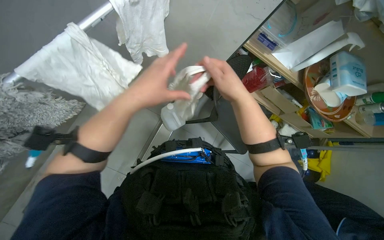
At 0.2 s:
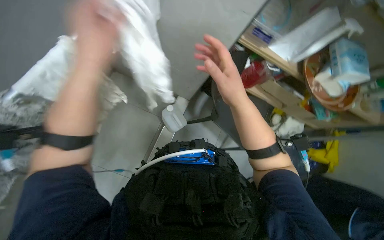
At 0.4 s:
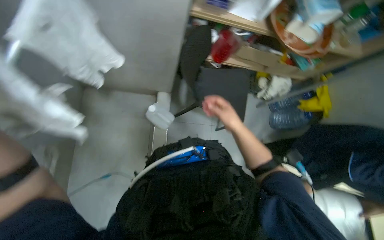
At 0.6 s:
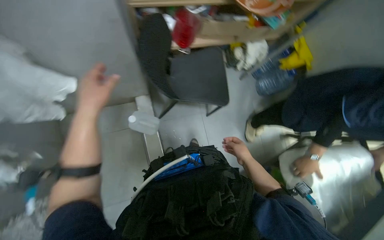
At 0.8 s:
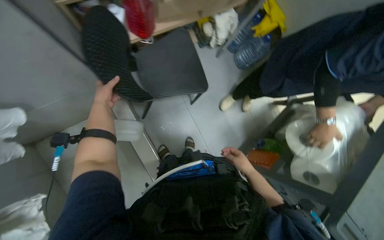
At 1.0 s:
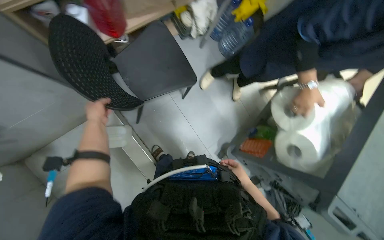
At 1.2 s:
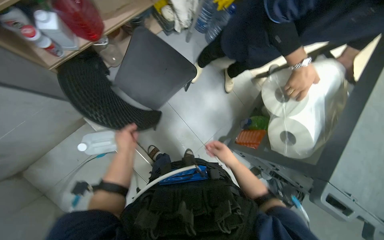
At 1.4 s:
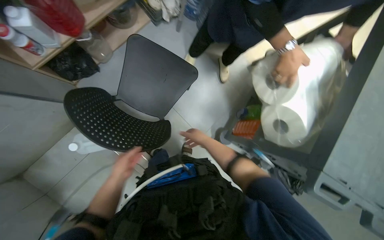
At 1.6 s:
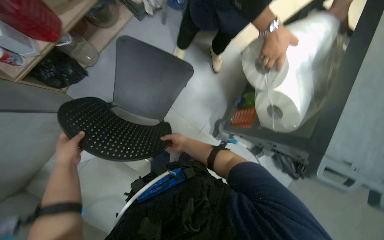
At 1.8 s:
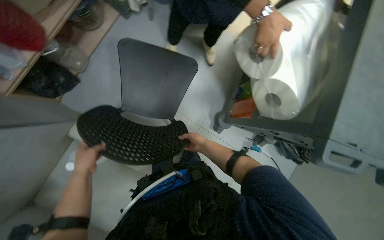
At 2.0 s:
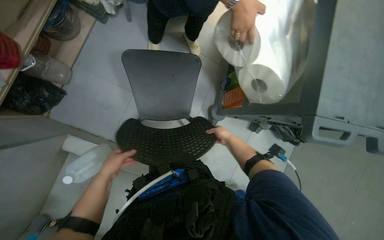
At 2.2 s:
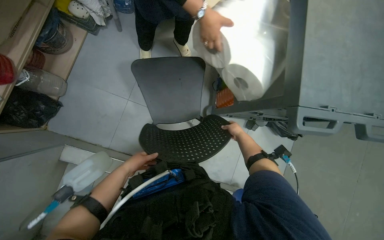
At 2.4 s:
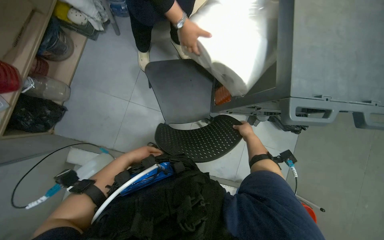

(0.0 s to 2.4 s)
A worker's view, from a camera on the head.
Job: preparing cleaning supplies.
The whole recording: Transferring cleaning cloths between buckets. The worker transfers small white cleaning cloths from a blue bucket to a red bucket.
0.0 s - 1.2 s: The camera pitches downward, by some 20 degrees. The scene turns roughly 70 degrees counterclockwise in the picture.
1.2 s - 2.4 s: The scene turns roughly 30 degrees counterclockwise in the picture. The right hand shifts roughly 15 cm farther from the camera, and travels to the left and back again, approximately 10 cm each way.

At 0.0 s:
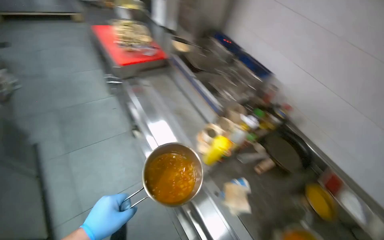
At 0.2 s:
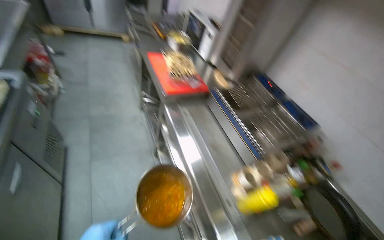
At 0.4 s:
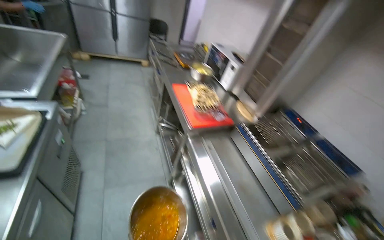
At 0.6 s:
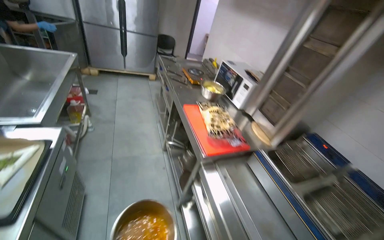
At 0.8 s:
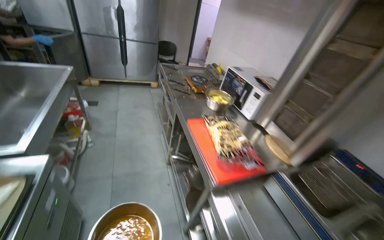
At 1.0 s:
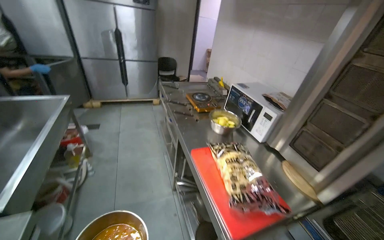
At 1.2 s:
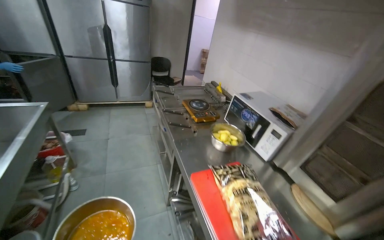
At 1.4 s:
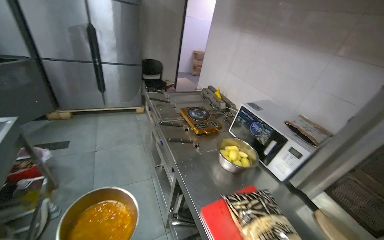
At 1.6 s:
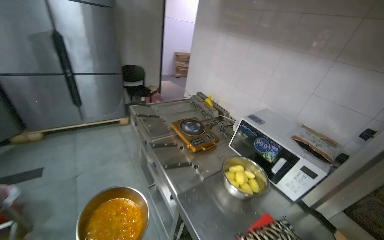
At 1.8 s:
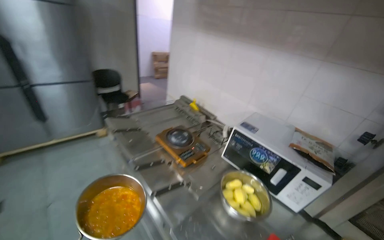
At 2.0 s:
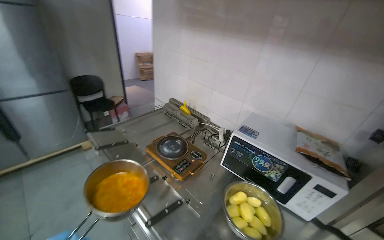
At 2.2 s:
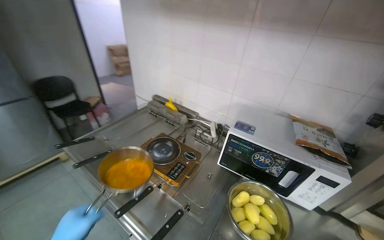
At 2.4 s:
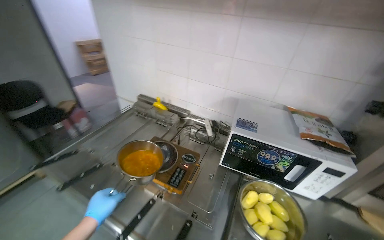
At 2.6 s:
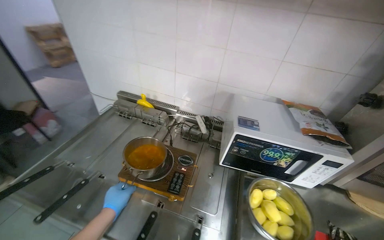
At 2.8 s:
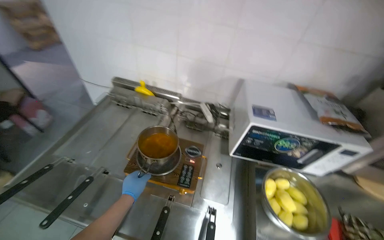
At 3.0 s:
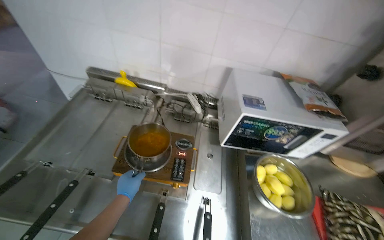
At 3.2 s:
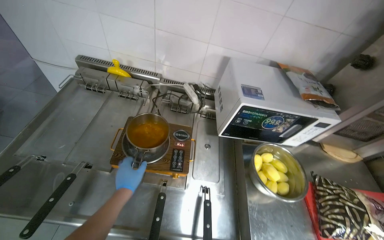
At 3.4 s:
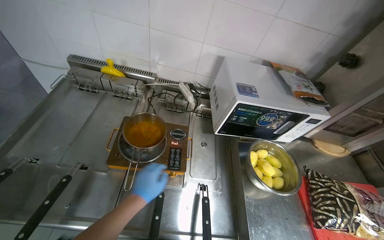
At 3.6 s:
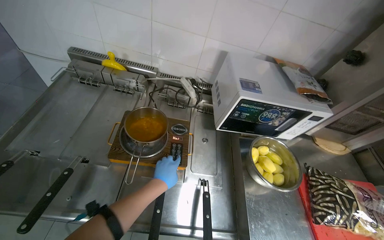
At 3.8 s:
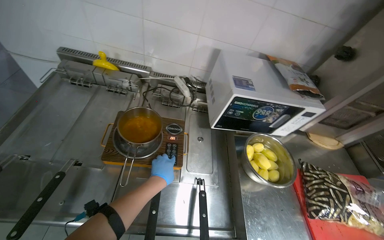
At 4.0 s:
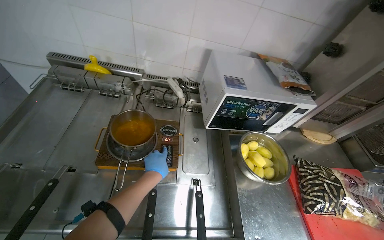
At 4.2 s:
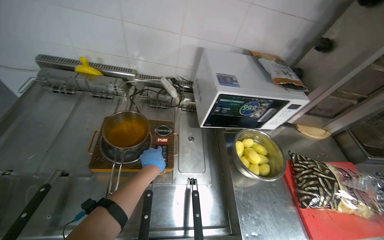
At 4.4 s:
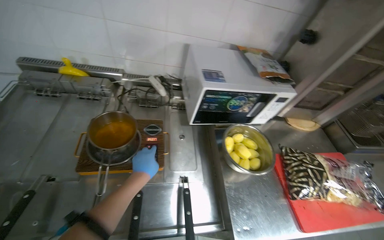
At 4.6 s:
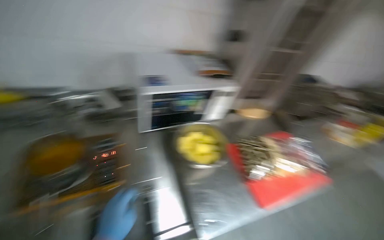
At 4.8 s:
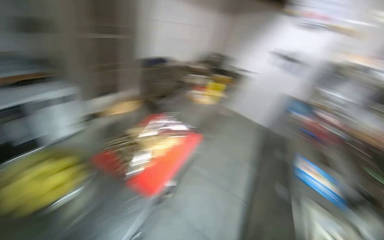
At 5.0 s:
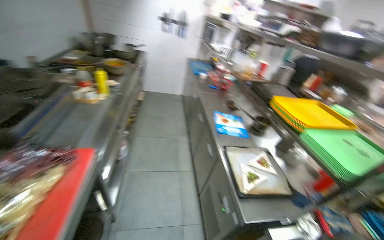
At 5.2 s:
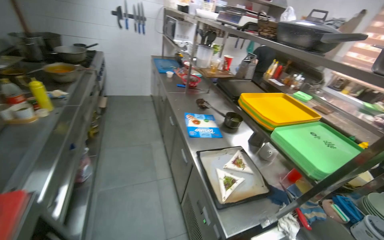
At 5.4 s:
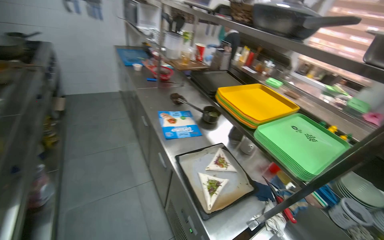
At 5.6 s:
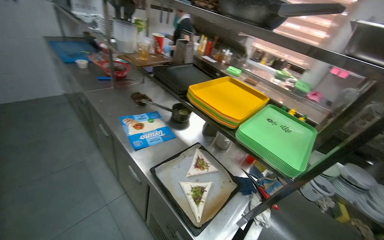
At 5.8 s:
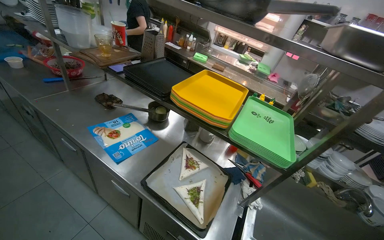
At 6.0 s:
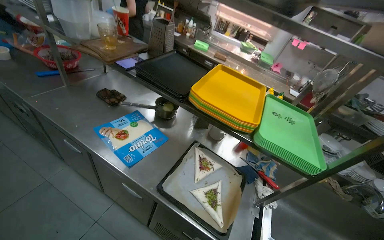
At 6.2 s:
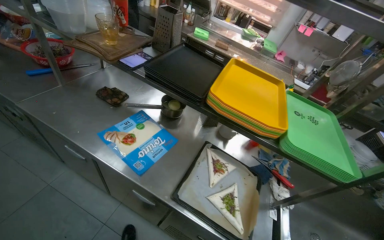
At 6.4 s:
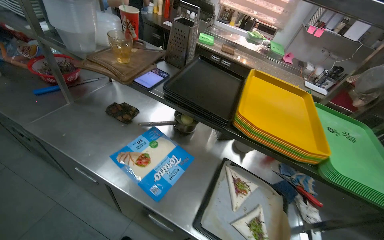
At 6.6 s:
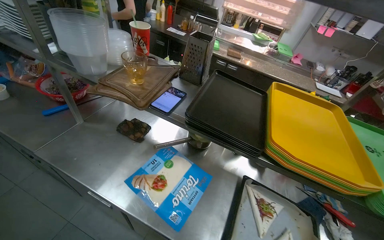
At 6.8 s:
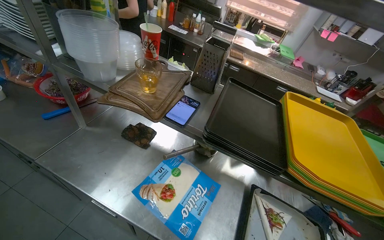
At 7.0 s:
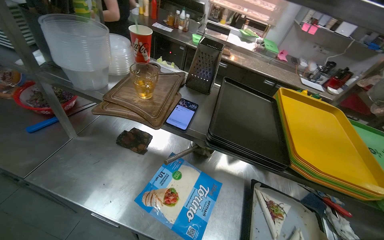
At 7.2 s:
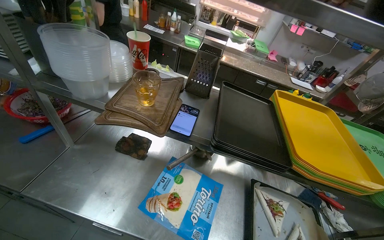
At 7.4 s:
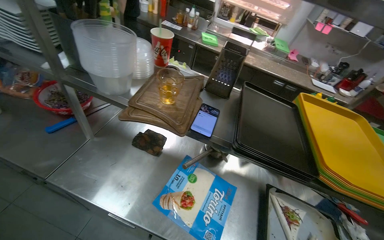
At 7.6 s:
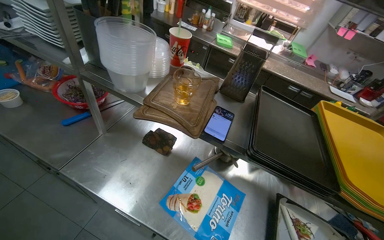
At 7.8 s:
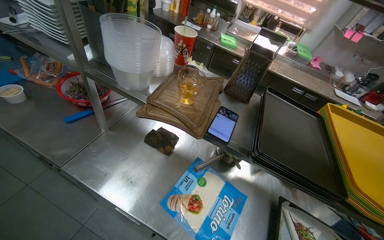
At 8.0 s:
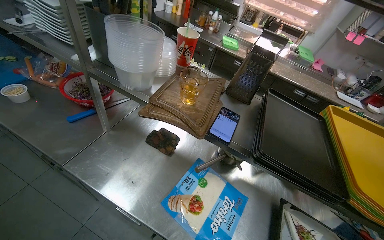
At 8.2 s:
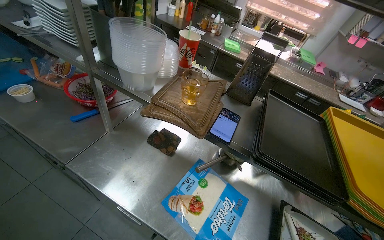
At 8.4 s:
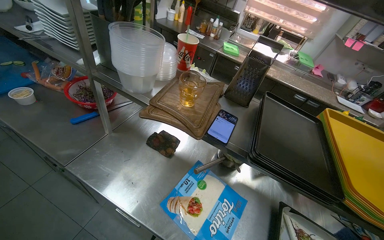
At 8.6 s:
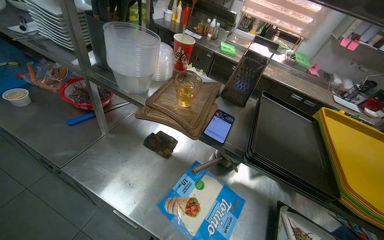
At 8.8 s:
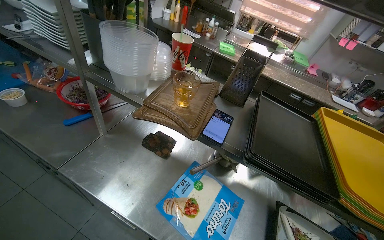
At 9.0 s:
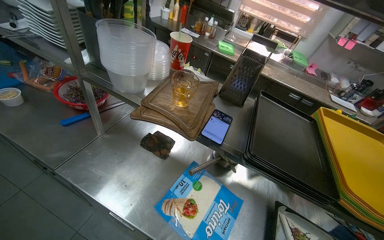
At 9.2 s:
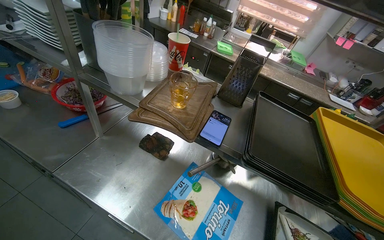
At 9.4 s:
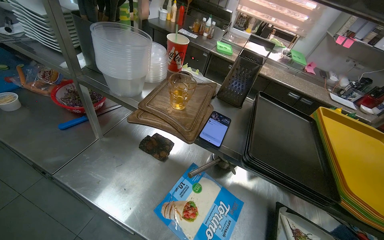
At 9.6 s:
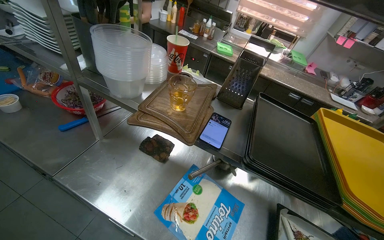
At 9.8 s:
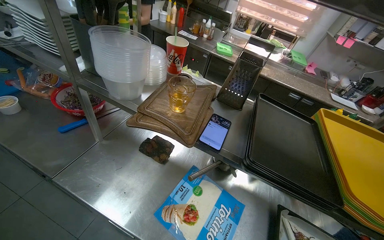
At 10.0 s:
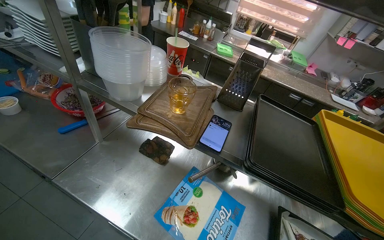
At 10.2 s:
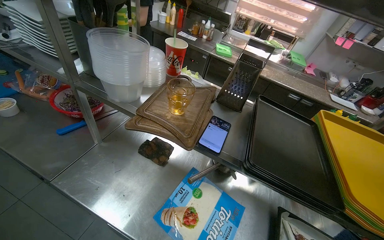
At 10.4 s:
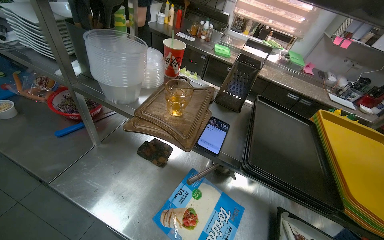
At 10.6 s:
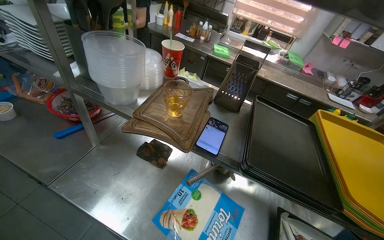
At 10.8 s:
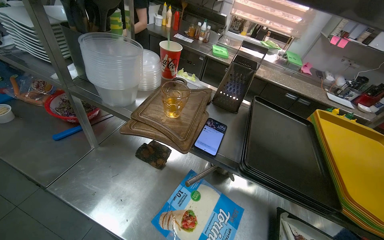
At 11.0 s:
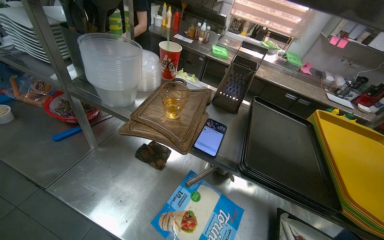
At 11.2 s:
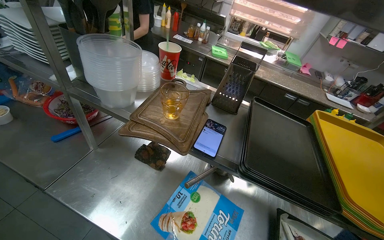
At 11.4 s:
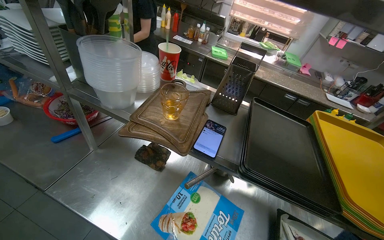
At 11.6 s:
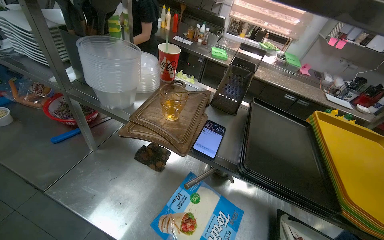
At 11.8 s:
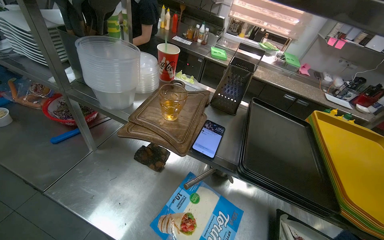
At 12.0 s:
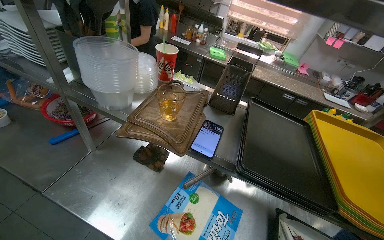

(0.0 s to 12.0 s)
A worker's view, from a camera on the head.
Job: preparing food.
The whole recording: Transferring rice from dish to another dish. The worker takes the meal from the gas stove and transfers the white rice from one dish into another dish.
0.0 s - 1.6 s: The camera is carried roughly 1.5 m. The wearer looks roughly 20 degrees further upward.
1.6 s - 3.0 s: The camera travels roughly 70 cm. The wearer looks approximately 50 degrees further to the right. The camera pitches downward, by about 25 degrees.
3.0 s - 4.4 s: The left hand heads to the right, covering about 15 cm.
4.4 s - 6.0 s: The camera is carried about 1 m. The head rotates some 120 degrees to the right. The camera pitches downward, by some 25 degrees.
6.0 s - 7.6 s: The camera travels roughly 60 cm.

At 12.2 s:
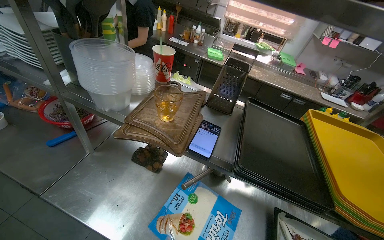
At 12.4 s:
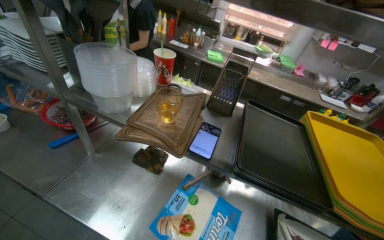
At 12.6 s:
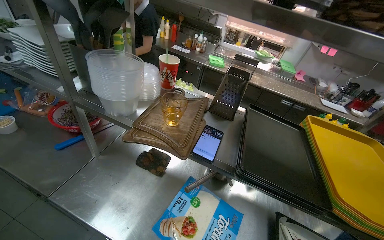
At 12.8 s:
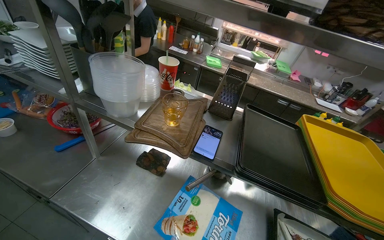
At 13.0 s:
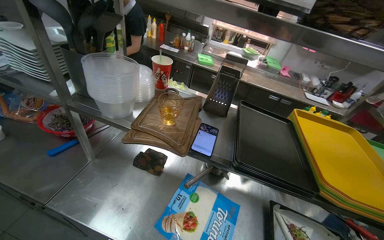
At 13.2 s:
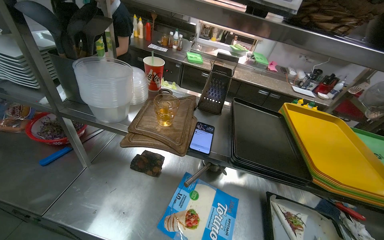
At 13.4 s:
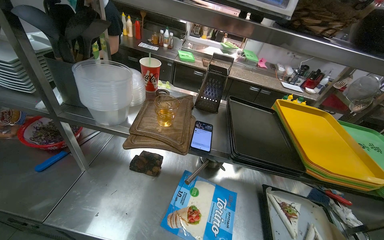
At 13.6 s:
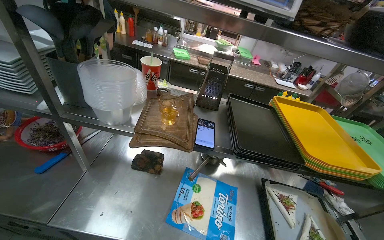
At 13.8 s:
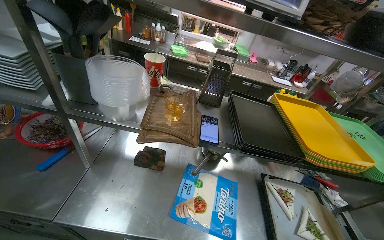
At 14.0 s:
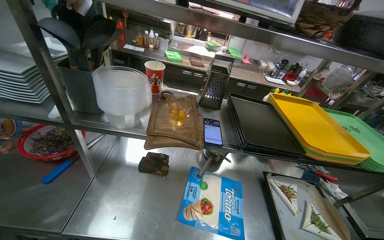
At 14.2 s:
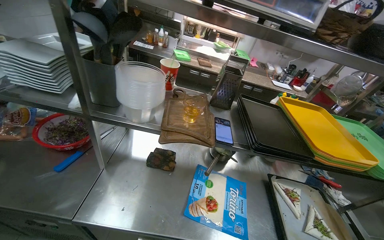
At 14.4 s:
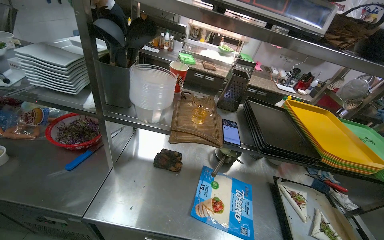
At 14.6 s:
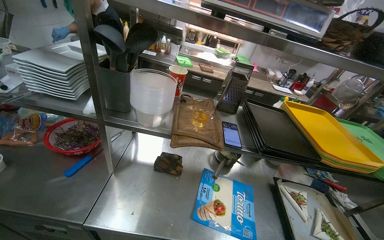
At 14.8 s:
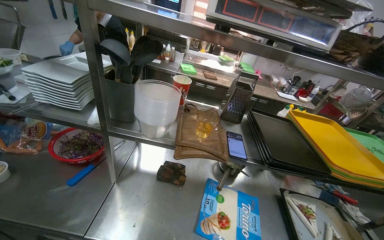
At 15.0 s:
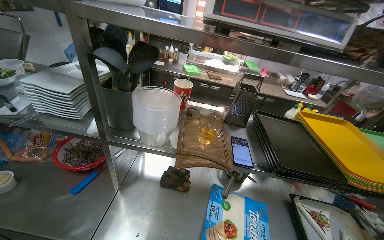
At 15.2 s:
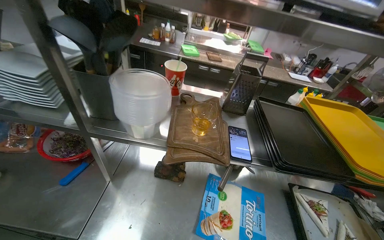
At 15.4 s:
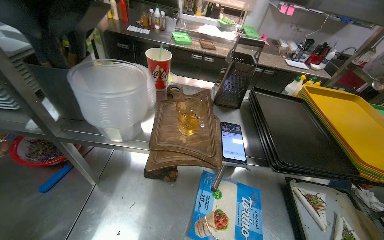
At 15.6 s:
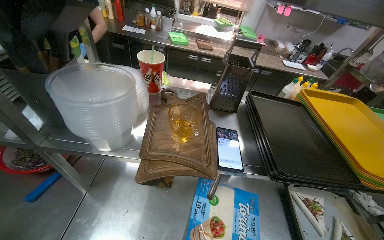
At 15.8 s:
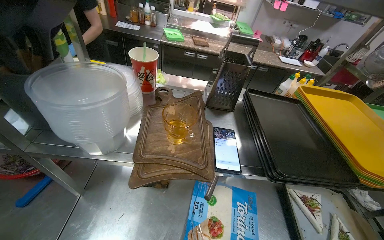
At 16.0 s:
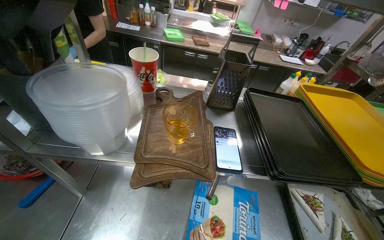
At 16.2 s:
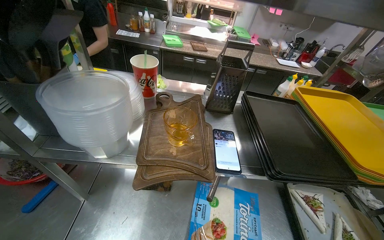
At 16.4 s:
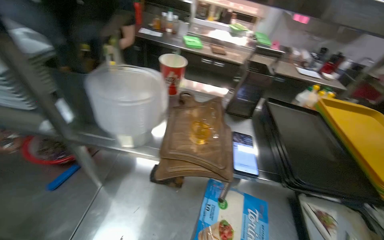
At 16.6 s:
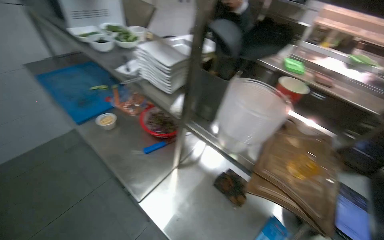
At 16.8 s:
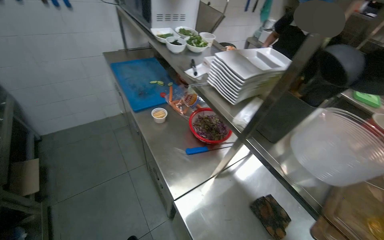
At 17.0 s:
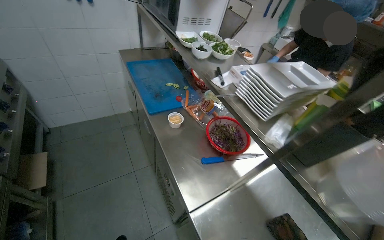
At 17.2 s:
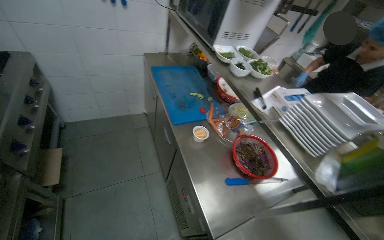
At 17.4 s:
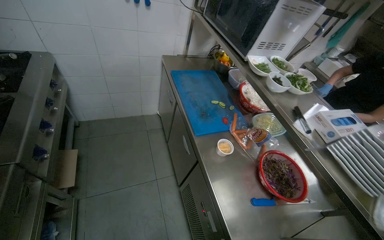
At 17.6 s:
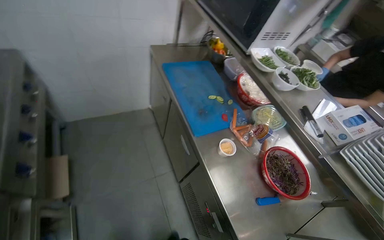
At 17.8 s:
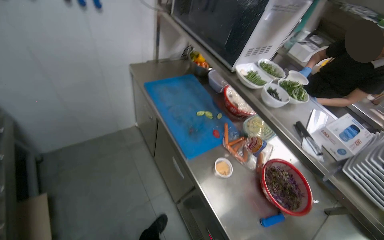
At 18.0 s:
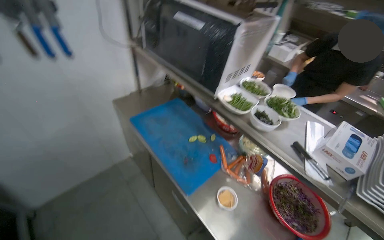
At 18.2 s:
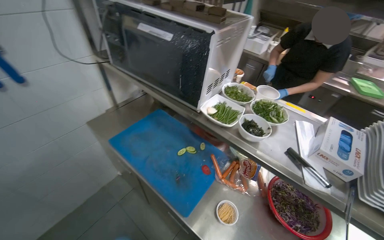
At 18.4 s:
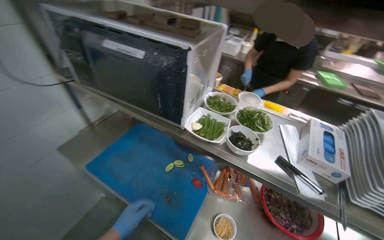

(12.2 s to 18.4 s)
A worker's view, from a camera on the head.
Job: preparing food.
The whole recording: Transferring rice from dish to another dish. The worker takes the meal from the gas stove and transfers the white rice from one dish into another dish.
15.4 s - 16.8 s: The head rotates some 55 degrees to the left.
16.8 s - 18.4 s: The head travels about 70 cm. The head turns to the right by roughly 30 degrees.
